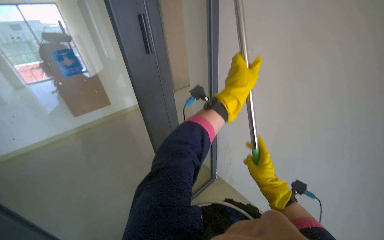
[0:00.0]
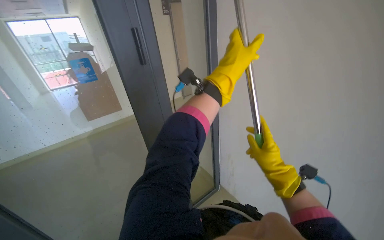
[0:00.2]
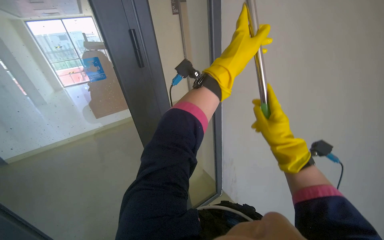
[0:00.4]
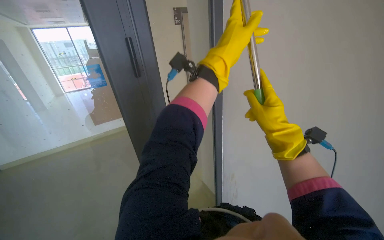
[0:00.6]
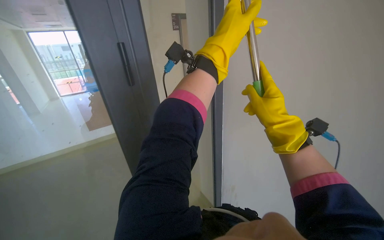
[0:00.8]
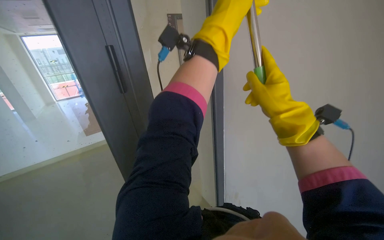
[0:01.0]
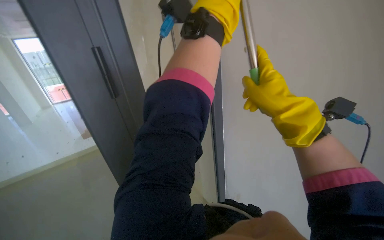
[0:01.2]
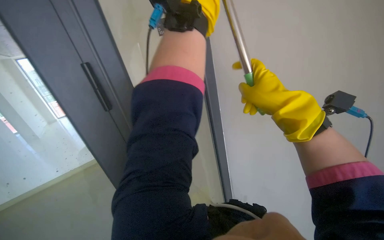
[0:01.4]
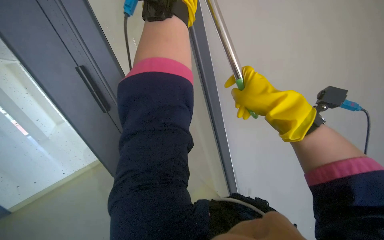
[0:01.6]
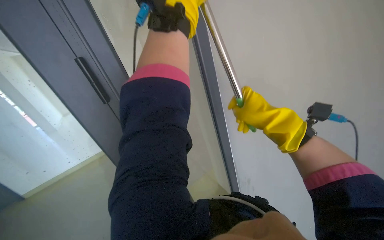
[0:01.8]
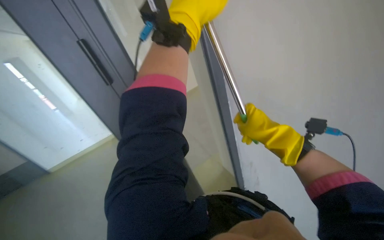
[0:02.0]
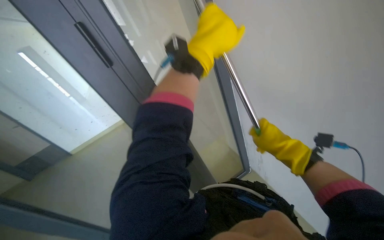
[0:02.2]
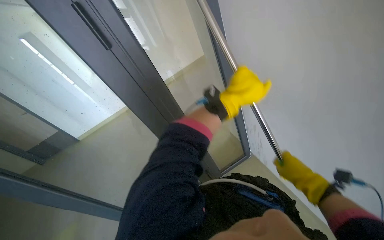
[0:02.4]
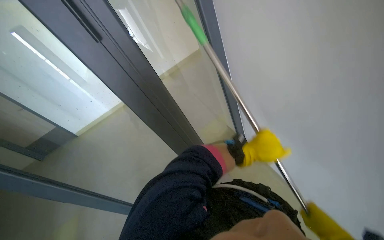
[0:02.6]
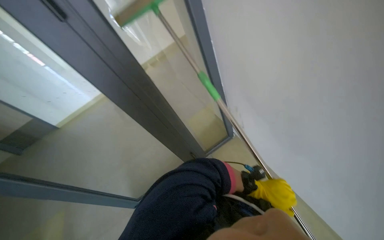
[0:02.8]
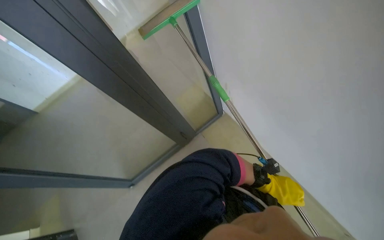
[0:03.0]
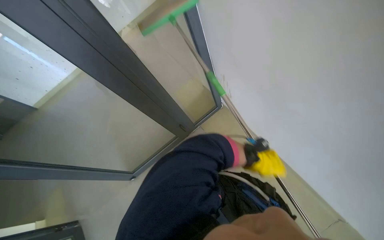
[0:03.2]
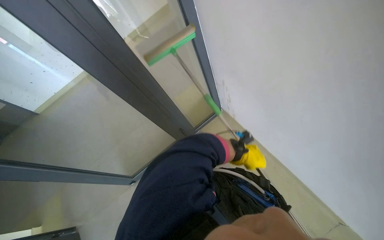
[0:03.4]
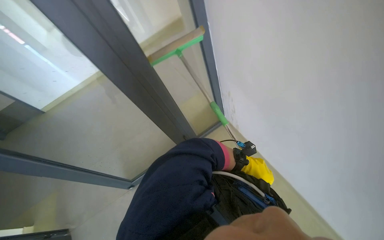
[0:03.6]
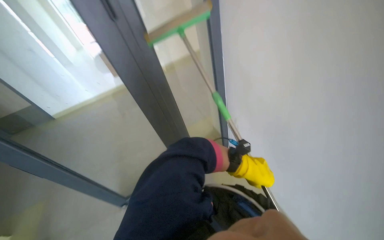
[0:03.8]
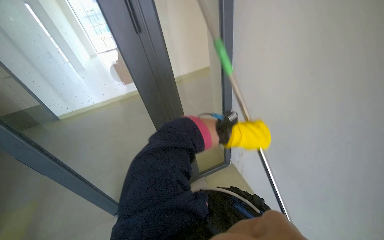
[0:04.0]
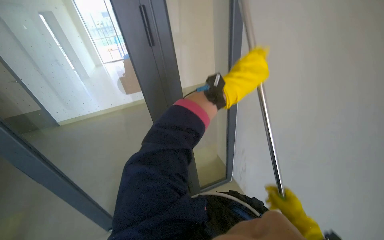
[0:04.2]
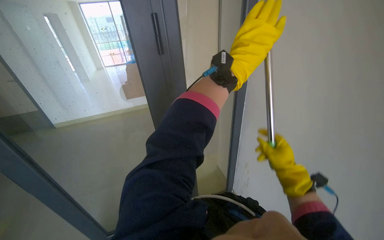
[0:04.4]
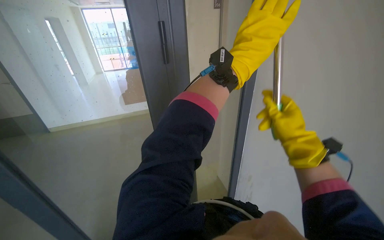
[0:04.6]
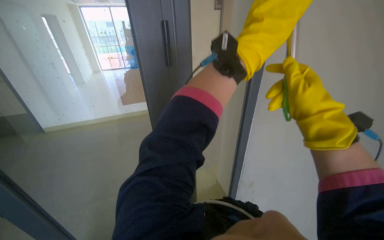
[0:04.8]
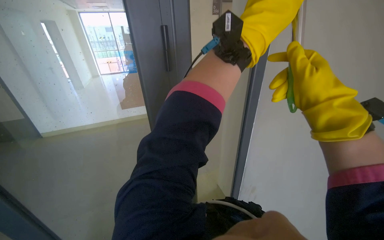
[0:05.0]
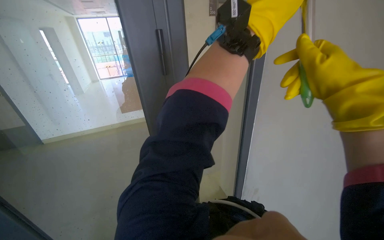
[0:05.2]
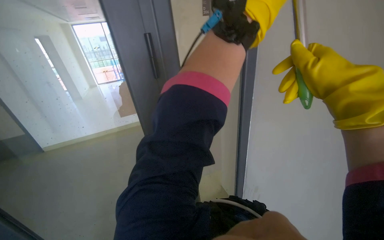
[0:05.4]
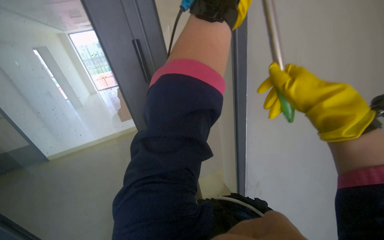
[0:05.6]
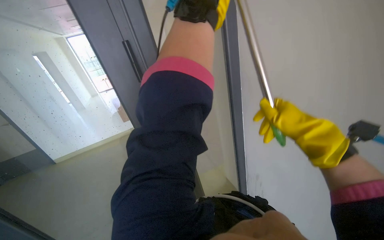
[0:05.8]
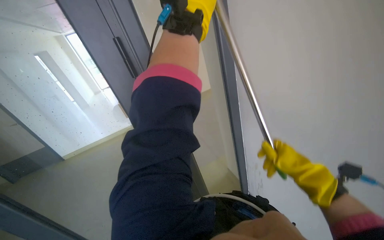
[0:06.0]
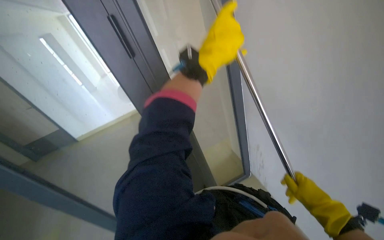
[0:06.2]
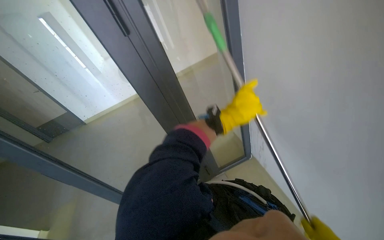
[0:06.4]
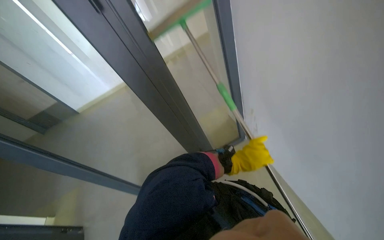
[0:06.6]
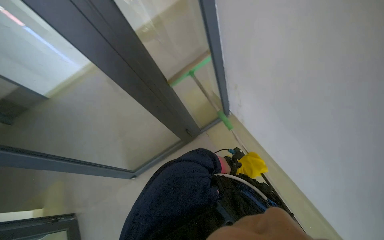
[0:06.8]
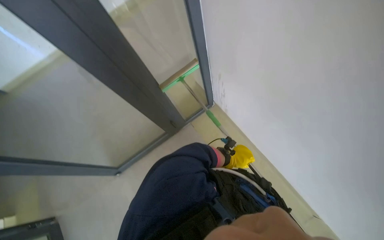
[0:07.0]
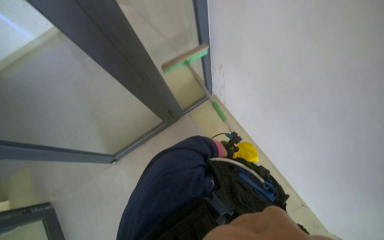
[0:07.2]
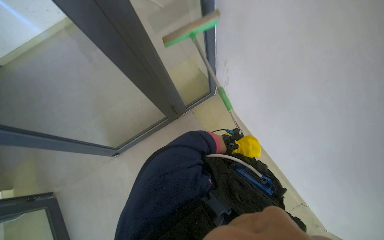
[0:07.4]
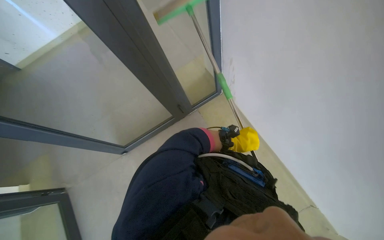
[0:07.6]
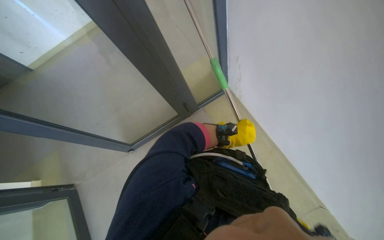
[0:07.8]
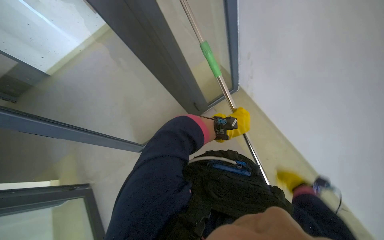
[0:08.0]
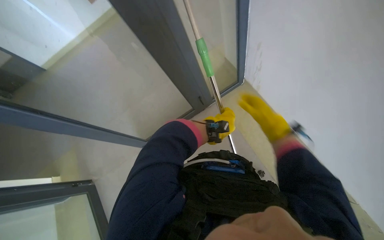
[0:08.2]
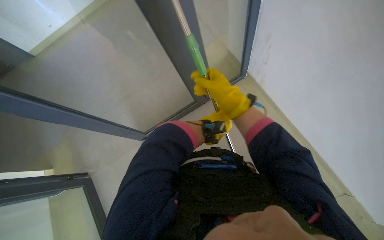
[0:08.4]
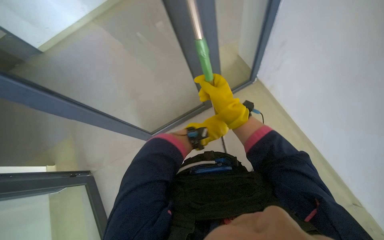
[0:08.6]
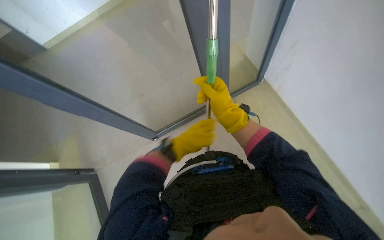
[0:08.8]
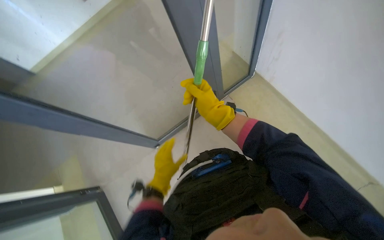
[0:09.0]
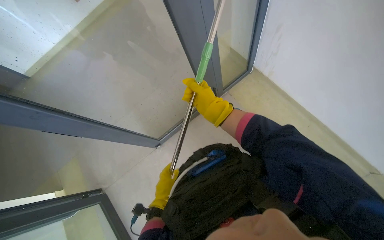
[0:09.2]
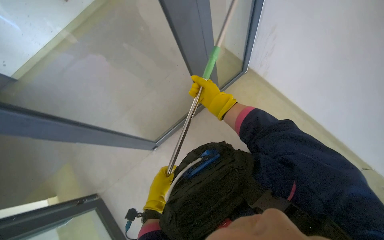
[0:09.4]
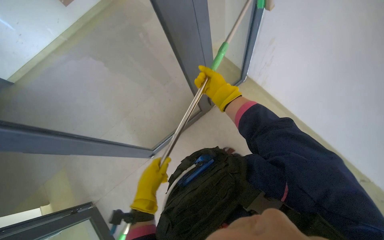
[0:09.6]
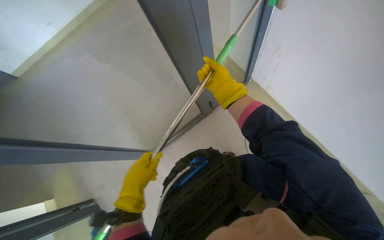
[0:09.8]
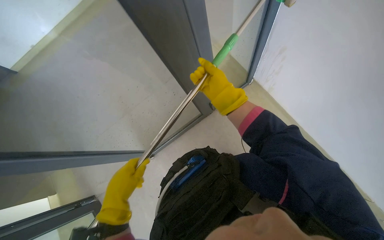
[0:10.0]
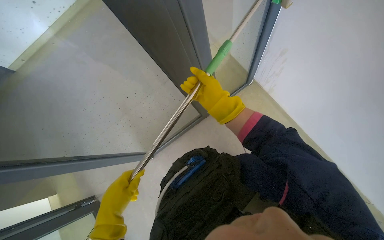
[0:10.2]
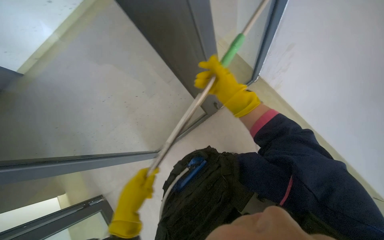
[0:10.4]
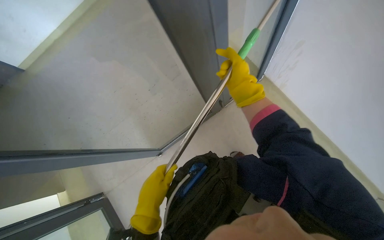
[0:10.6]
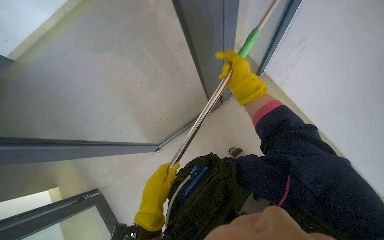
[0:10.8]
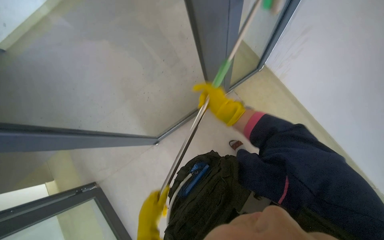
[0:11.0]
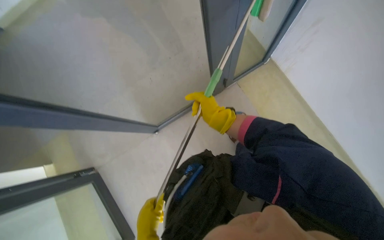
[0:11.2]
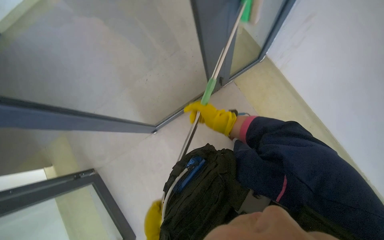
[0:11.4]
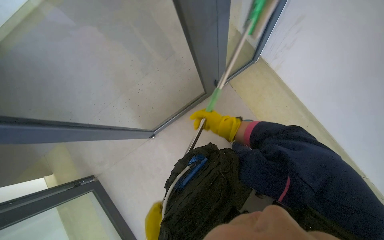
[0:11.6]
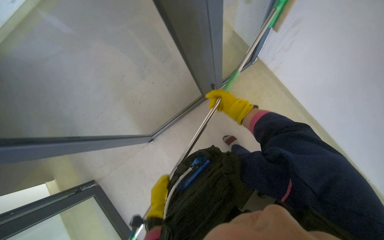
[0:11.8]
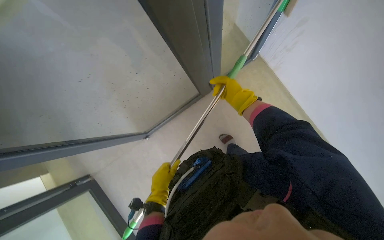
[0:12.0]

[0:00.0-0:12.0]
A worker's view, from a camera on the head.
Job: cleaning windows.
The whole recording: Cleaning glass door with squeegee. The worker cleans a glass door using a long-handled squeegee.
0.0 to 1.6 s: The right hand moves up the picture, roughly 10 cm.
1.6 to 3.0 s: The left hand is displaced down the picture and to the right by roughly 90 cm.
3.0 to 4.4 s: The view tilts about 25 degrees upward. The left hand shifts some 80 cm up the picture, nearer to the camera and to the left.
6.0 to 7.6 s: The camera pitches downward, by roughly 35 degrees.
7.6 to 9.0 s: The left hand is displaced to the left and down the picture by approximately 35 cm.
9.0 to 10.4 s: The right hand heads to the right, covering roughly 10 cm. The left hand goes some 15 cm nearer to the camera.
10.4 to 12.0 s: The right hand travels farther from the camera by roughly 15 cm.

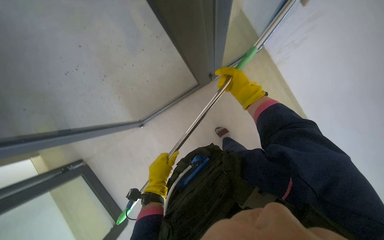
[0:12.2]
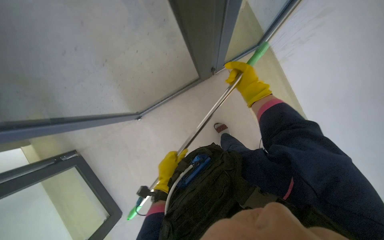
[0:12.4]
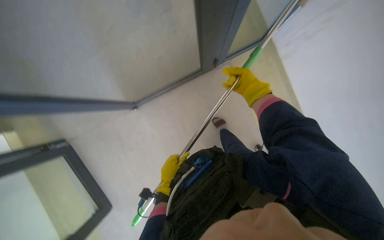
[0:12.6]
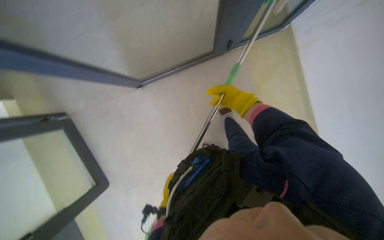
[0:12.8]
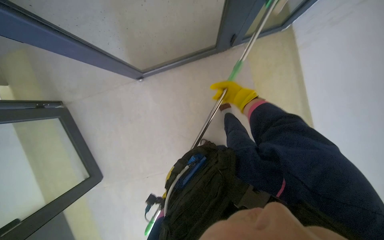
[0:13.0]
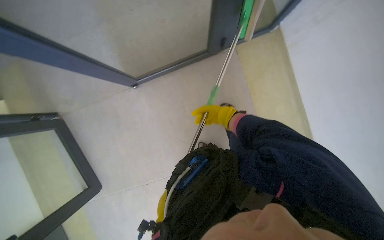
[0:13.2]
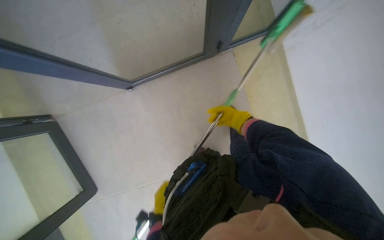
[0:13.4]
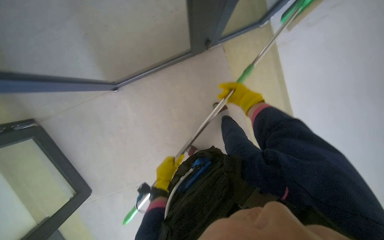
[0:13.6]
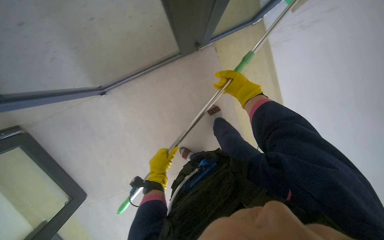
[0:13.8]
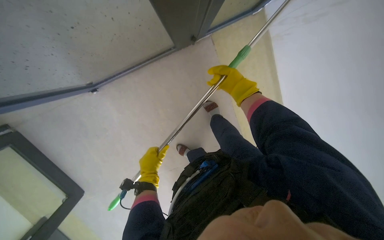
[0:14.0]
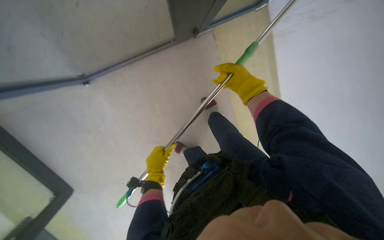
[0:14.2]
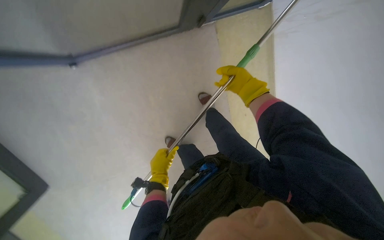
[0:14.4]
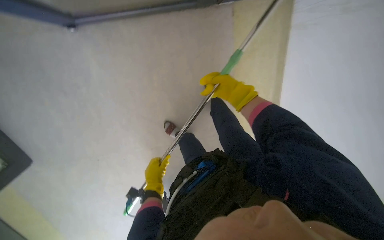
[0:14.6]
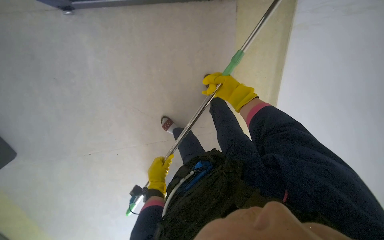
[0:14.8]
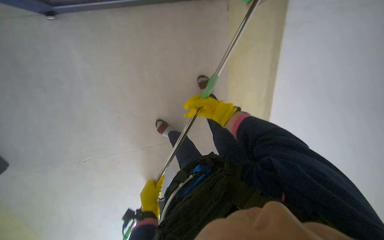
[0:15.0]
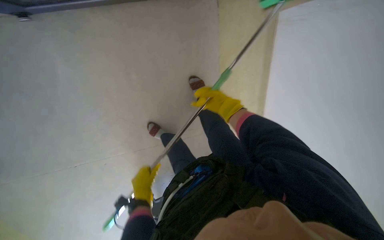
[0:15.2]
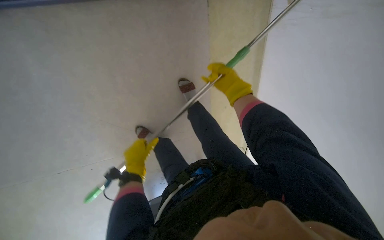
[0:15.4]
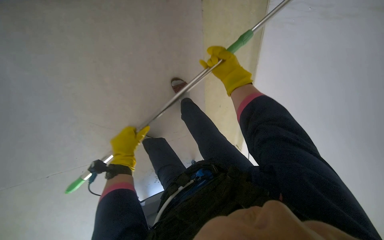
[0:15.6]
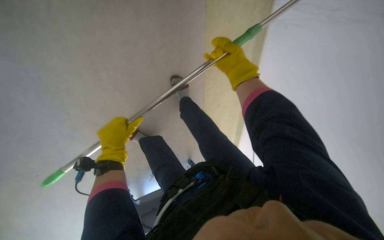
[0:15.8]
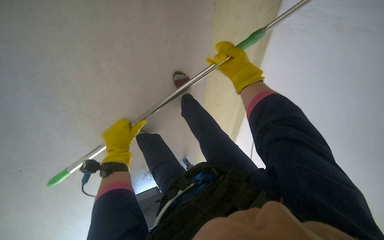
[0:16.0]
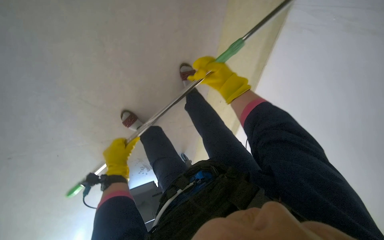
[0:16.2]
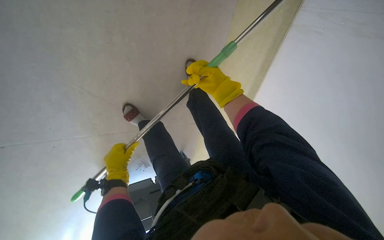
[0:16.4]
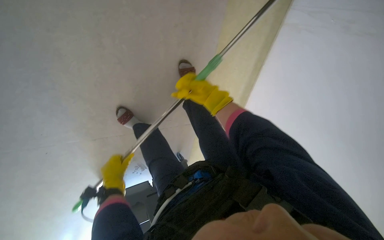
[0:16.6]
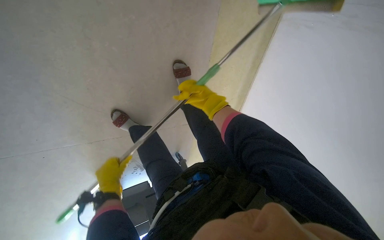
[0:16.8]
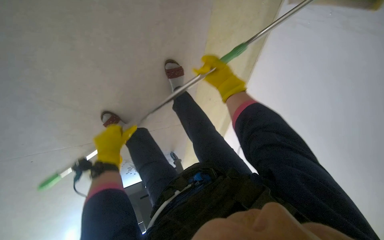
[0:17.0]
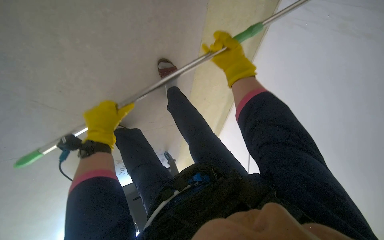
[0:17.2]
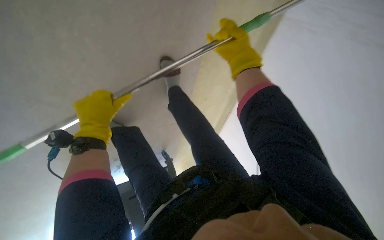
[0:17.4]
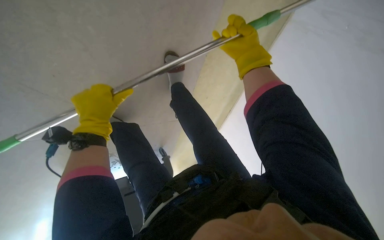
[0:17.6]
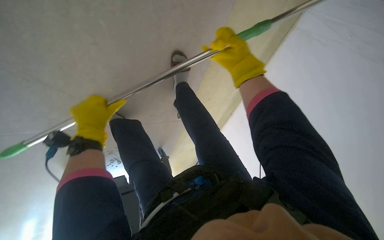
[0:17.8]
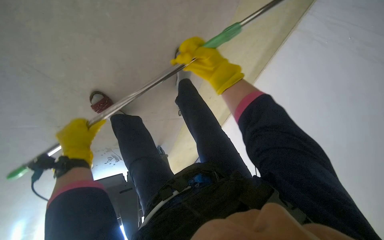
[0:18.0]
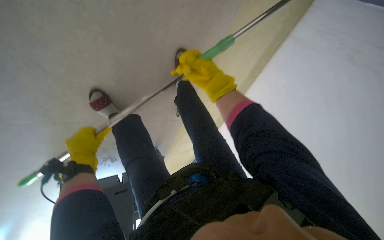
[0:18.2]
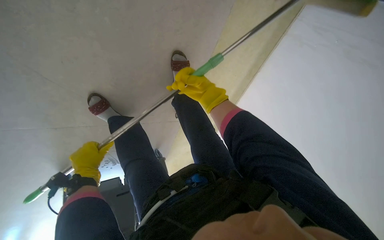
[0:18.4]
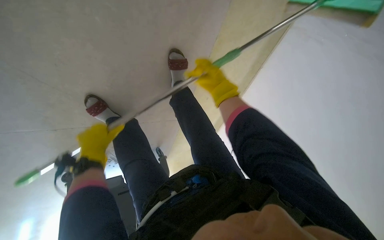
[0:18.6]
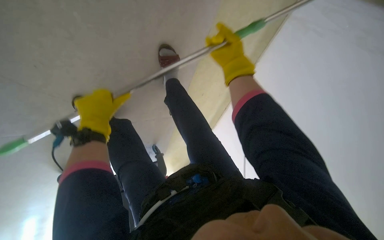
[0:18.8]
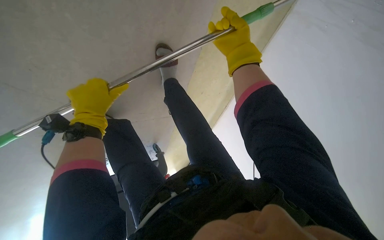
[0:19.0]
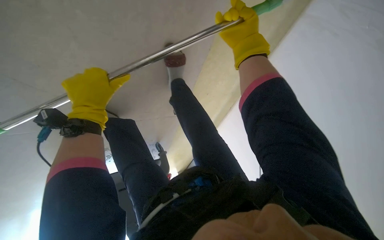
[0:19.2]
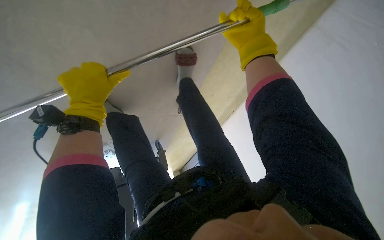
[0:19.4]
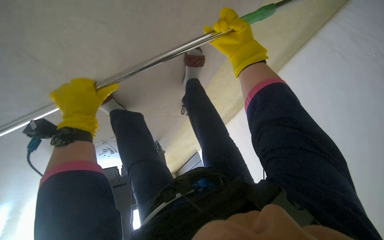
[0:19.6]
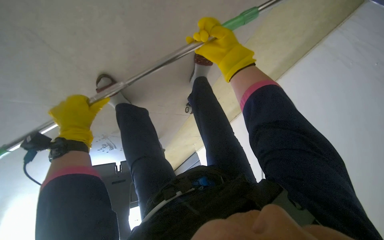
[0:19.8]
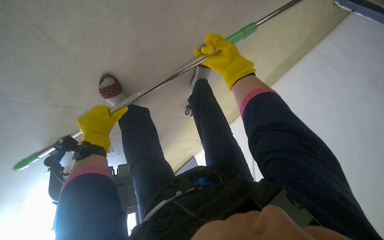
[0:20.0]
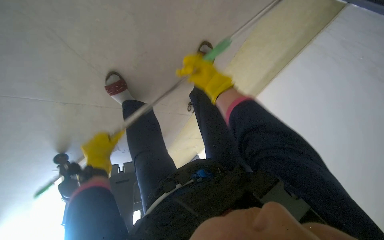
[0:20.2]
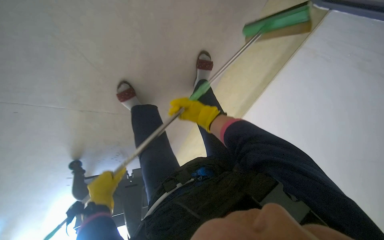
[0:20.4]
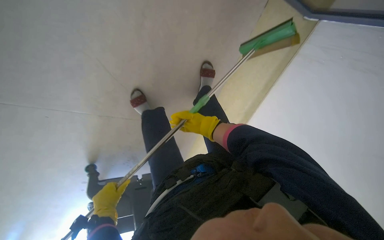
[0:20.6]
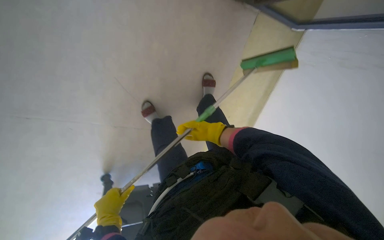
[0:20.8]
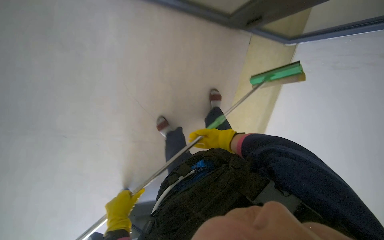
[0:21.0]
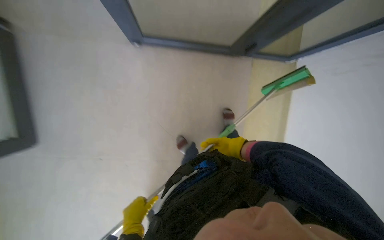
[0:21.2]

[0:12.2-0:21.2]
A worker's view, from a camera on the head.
Job: cleaning windows.
The whole recording: Cleaning glass door with squeegee. The worker cleans a glass door using a long-handled squeegee.
12.2 to 13.8 s: The view tilts roughly 20 degrees downward.
15.2 to 16.6 s: The left hand reaches some 15 cm up the picture, then returns.
16.6 to 18.2 s: The right hand reaches approximately 5 cm up the picture, then returns.
18.2 to 19.8 s: The right hand is displaced up the picture by roughly 10 cm. Meanwhile the left hand heads up the picture and nearer to the camera, covering about 15 cm.
19.8 to 21.2 s: The camera travels about 50 cm. The camera sweeps to the left, by approximately 20 degrees. The camera pitches upward, by roughly 25 degrees.
